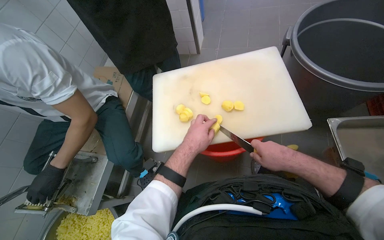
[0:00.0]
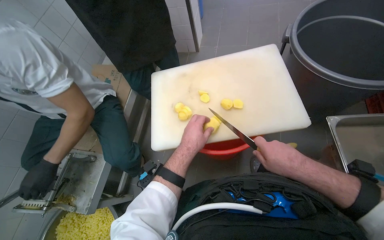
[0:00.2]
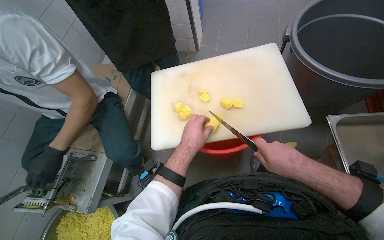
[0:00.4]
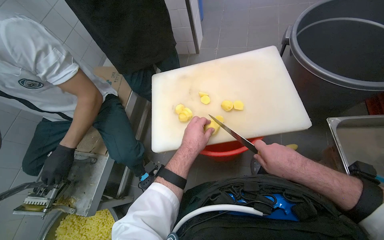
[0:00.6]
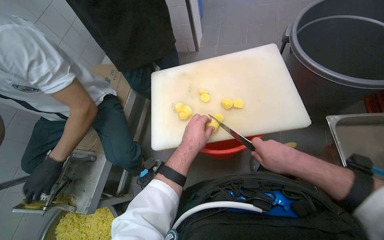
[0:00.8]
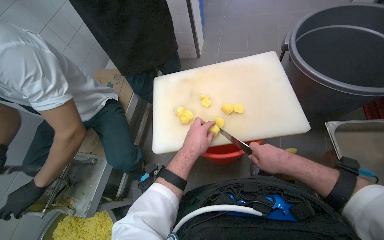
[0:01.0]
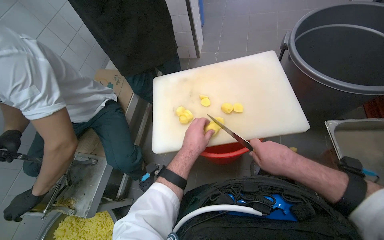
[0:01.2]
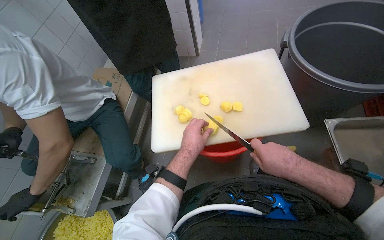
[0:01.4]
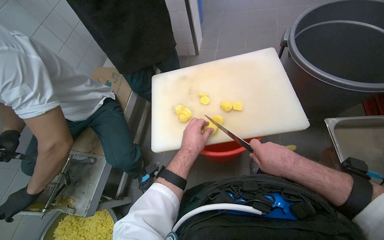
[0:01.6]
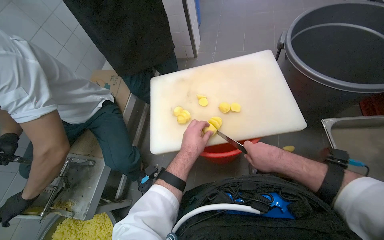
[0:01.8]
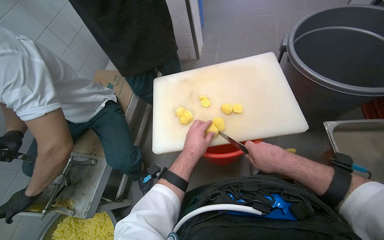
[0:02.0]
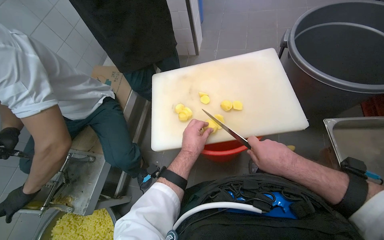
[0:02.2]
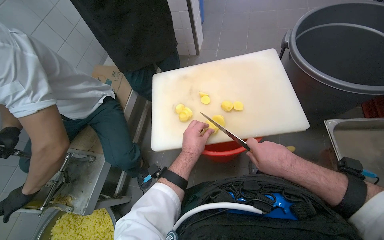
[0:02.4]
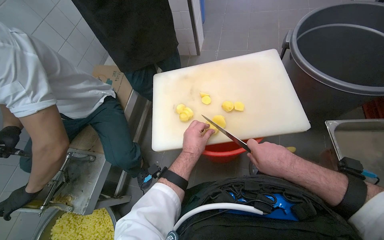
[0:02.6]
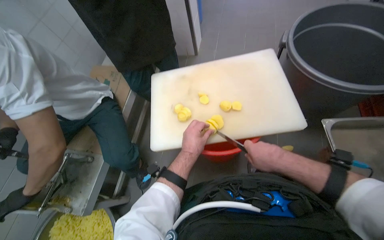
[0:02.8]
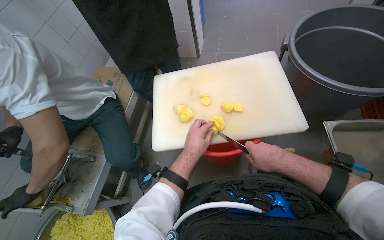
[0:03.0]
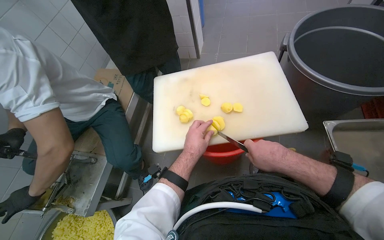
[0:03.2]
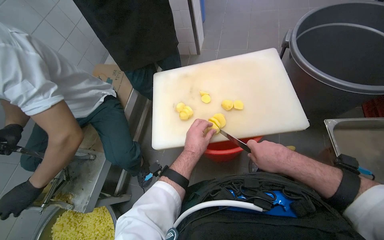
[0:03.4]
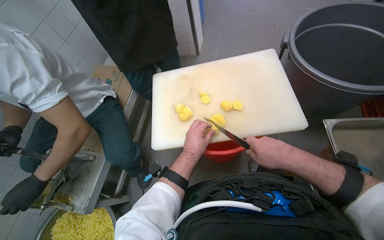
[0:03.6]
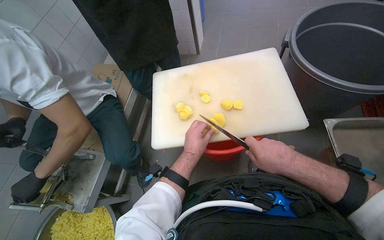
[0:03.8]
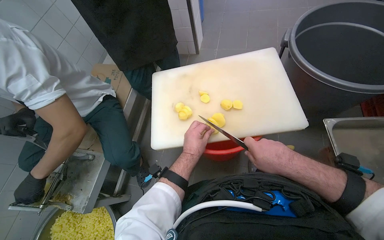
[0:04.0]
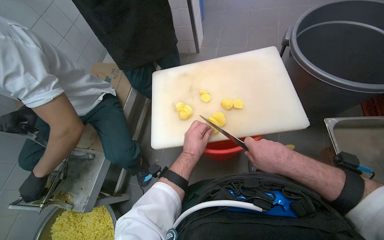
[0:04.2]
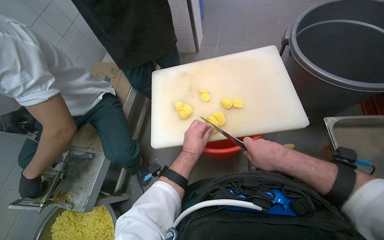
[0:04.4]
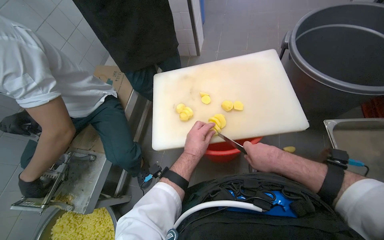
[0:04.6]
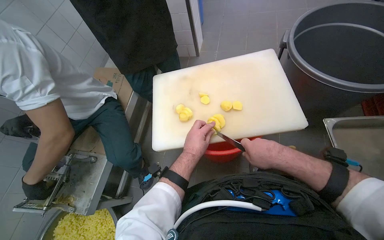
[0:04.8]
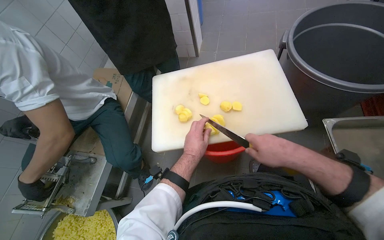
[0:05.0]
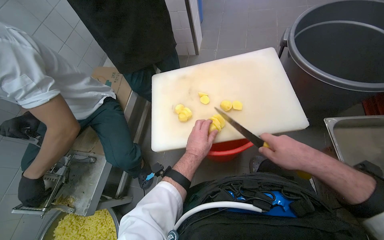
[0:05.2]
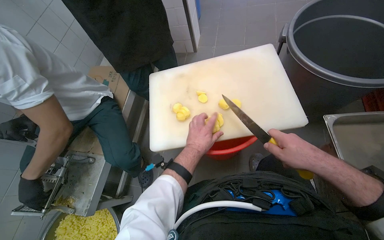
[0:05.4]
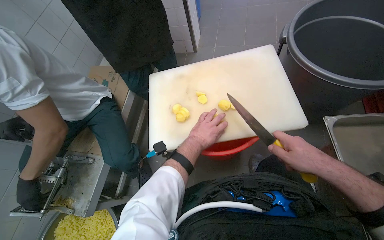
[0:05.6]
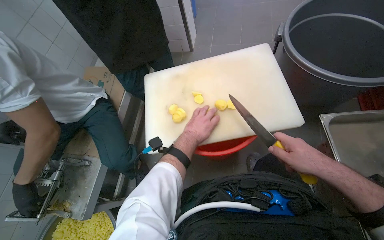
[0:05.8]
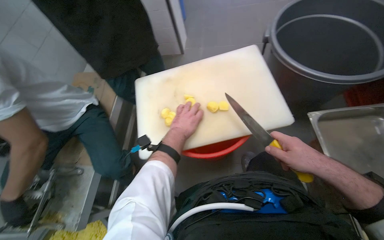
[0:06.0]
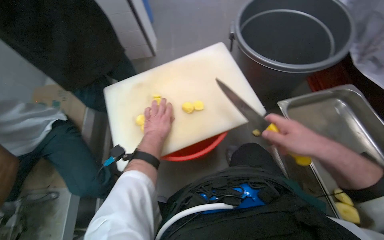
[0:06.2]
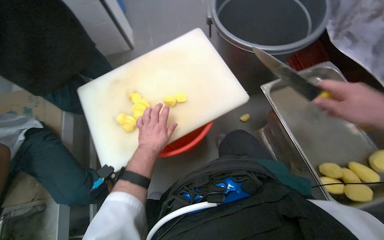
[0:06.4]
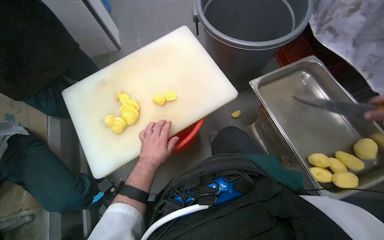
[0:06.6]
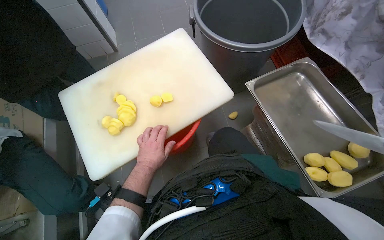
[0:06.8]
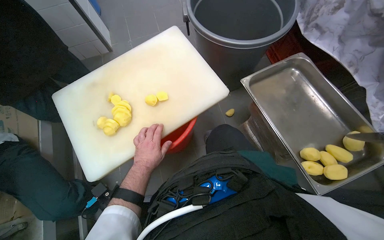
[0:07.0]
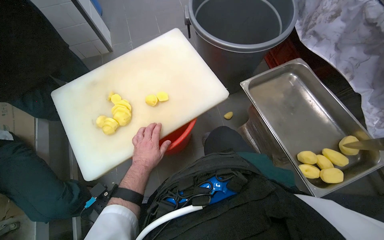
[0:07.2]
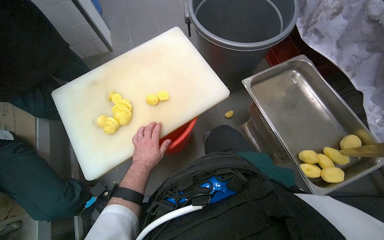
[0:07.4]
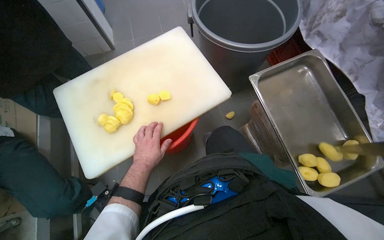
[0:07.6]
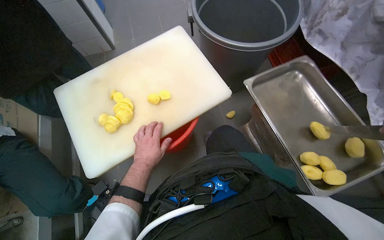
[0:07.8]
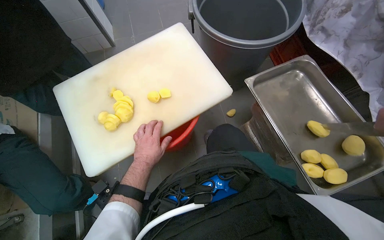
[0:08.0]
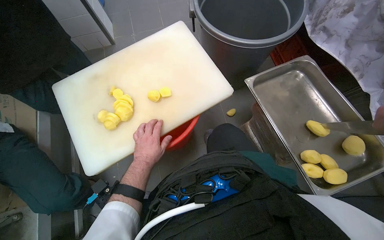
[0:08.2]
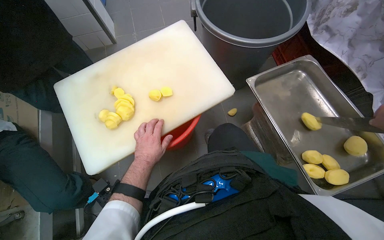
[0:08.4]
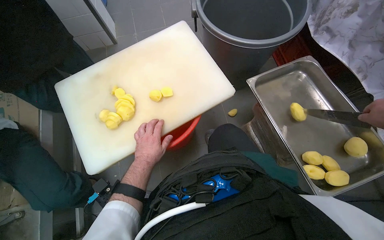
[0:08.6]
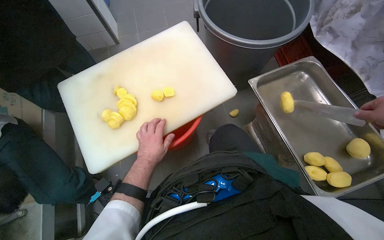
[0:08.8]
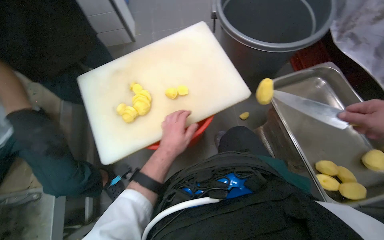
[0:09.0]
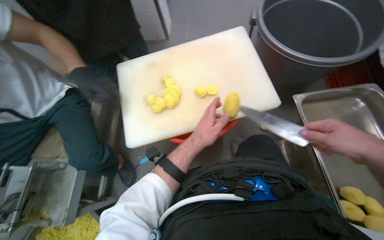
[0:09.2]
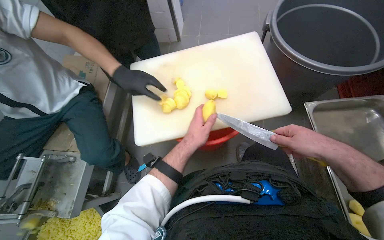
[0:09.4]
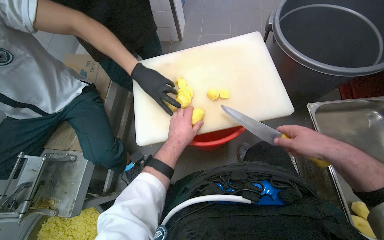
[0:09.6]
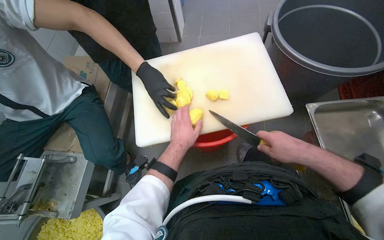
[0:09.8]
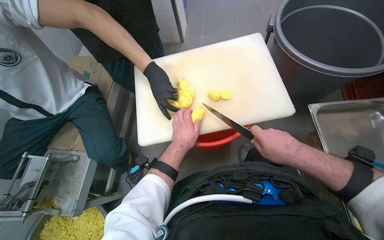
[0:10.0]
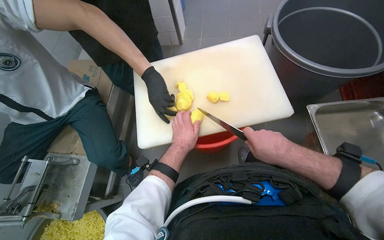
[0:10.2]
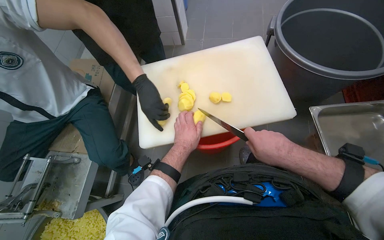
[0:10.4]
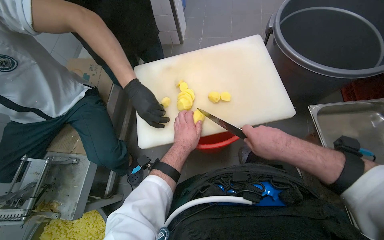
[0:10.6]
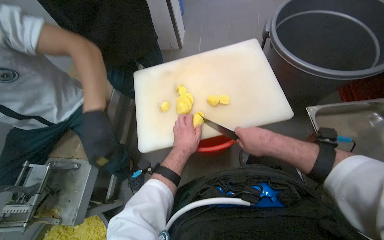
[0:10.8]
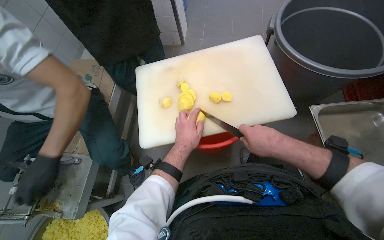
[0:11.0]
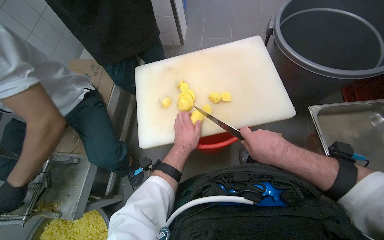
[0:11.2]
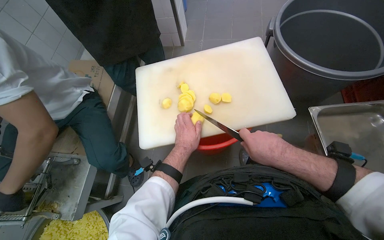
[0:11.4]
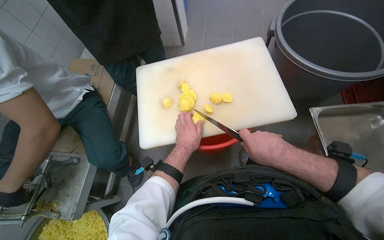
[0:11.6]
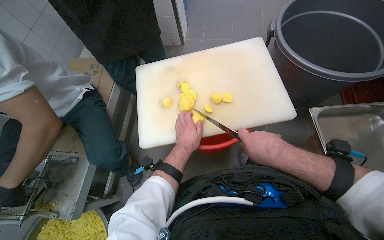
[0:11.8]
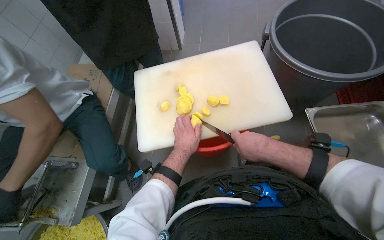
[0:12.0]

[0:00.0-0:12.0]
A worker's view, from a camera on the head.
Job: preparing food.
The whole recording: Slicing potatoes on cutting board. The worker slices peeled potatoes on a white cutting board with a knife.
0:00.0 to 0:04.4: The hands are busy where they are.
0:04.4 to 0:06.0: The right hand goes approximately 10 cm to the right; the left hand shifts some 10 cm up the picture.
0:06.0 to 0:07.6: The head turns to the right by roughly 20 degrees.
0:10.4 to 0:12.0: The hands make small movements and keep their place.

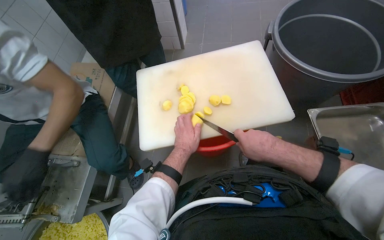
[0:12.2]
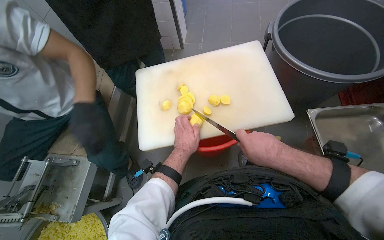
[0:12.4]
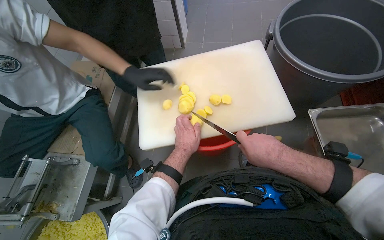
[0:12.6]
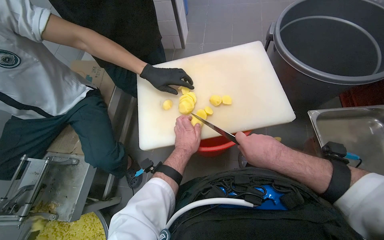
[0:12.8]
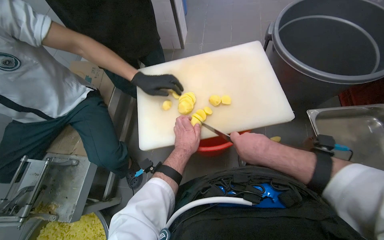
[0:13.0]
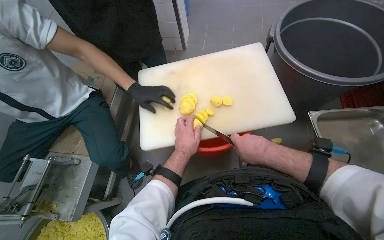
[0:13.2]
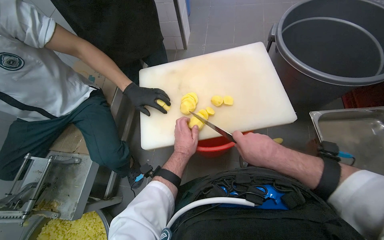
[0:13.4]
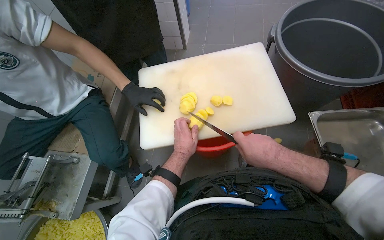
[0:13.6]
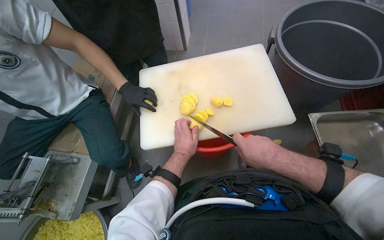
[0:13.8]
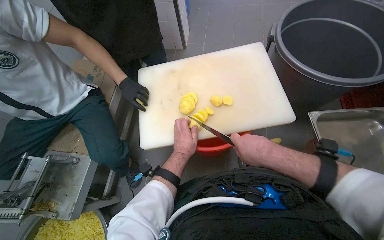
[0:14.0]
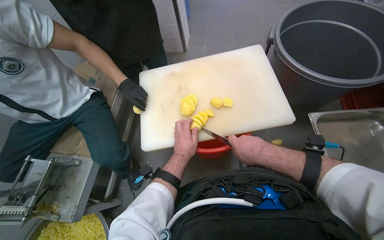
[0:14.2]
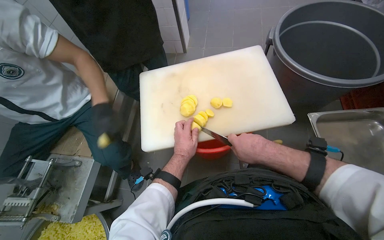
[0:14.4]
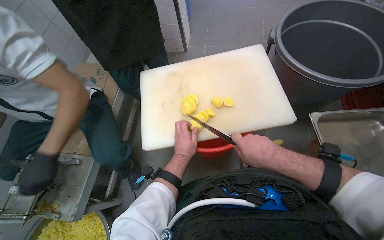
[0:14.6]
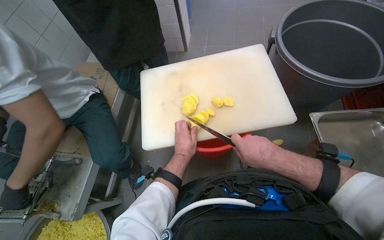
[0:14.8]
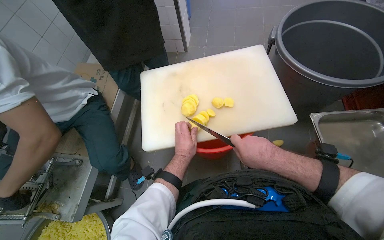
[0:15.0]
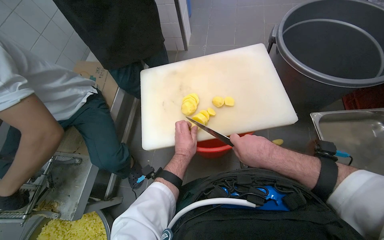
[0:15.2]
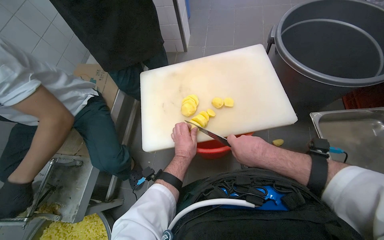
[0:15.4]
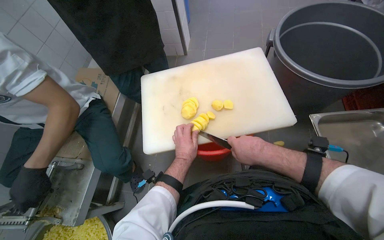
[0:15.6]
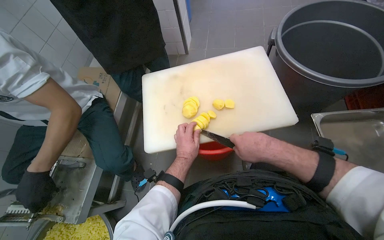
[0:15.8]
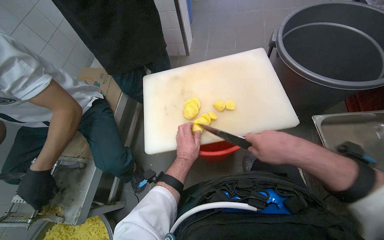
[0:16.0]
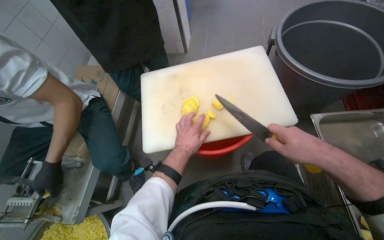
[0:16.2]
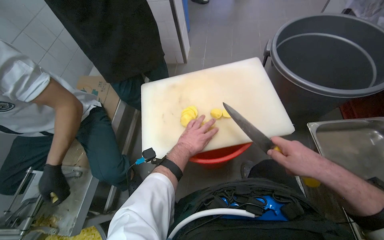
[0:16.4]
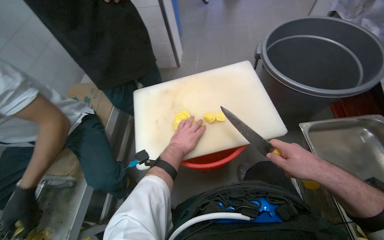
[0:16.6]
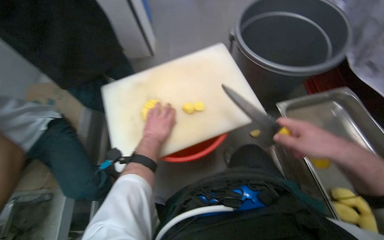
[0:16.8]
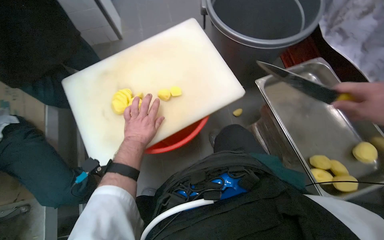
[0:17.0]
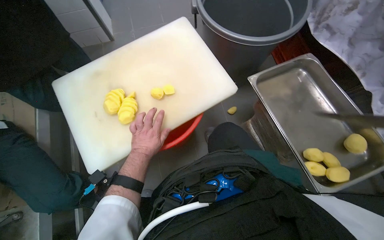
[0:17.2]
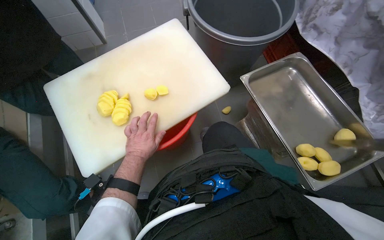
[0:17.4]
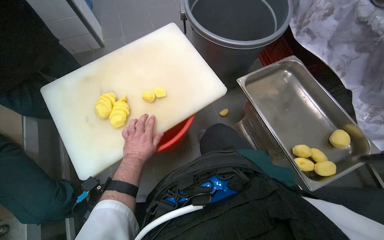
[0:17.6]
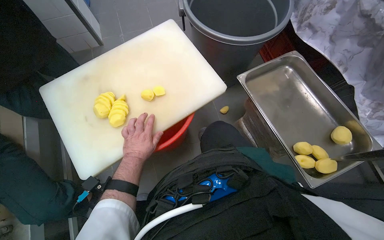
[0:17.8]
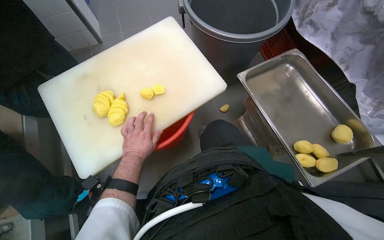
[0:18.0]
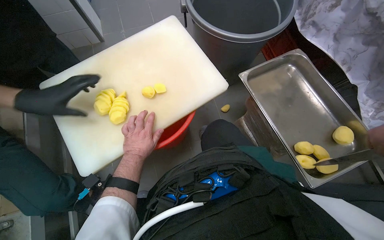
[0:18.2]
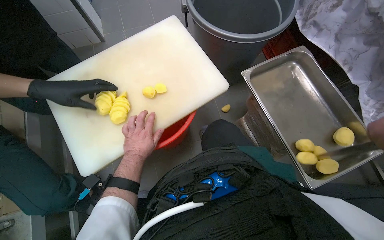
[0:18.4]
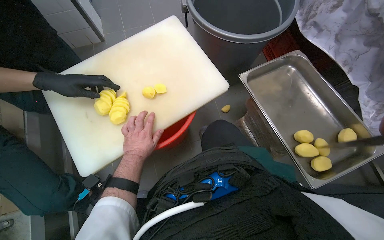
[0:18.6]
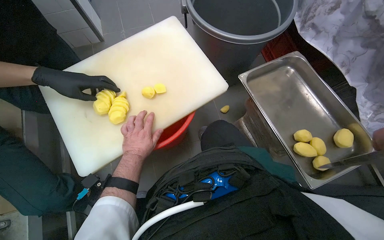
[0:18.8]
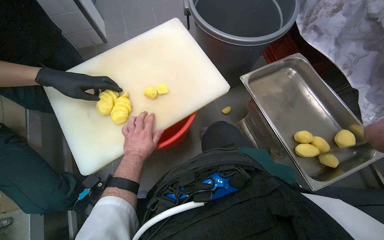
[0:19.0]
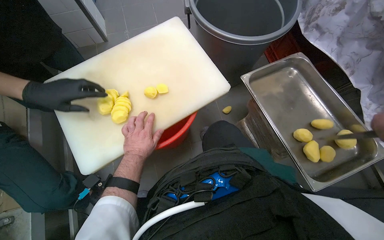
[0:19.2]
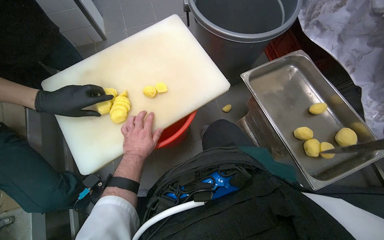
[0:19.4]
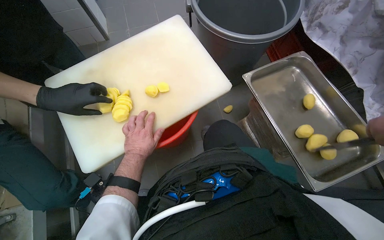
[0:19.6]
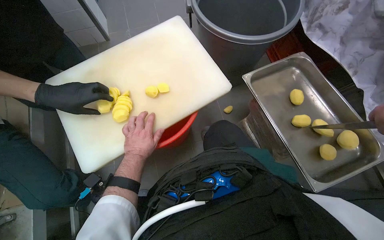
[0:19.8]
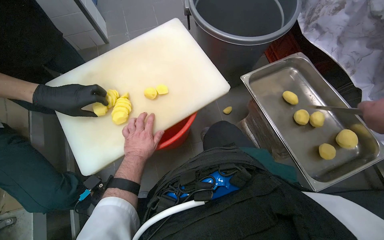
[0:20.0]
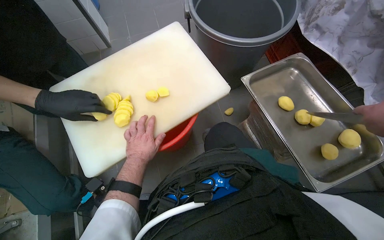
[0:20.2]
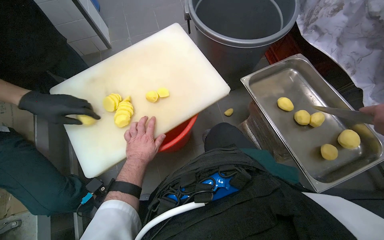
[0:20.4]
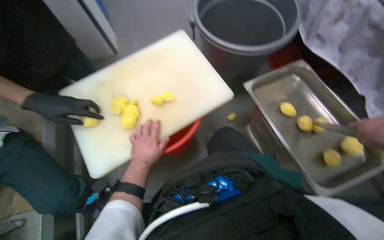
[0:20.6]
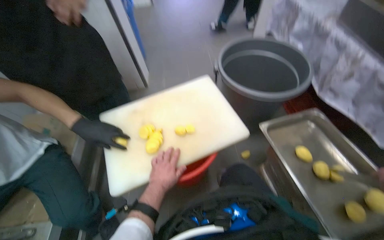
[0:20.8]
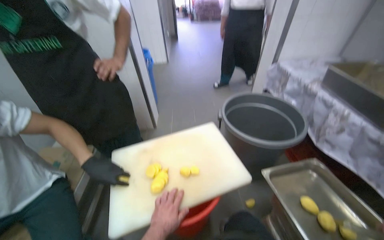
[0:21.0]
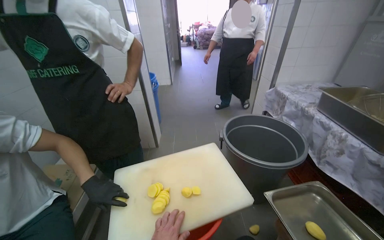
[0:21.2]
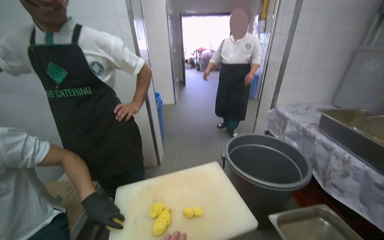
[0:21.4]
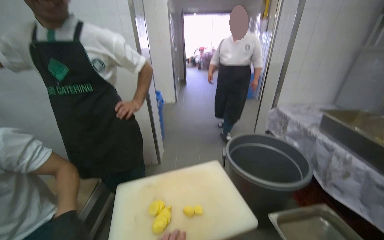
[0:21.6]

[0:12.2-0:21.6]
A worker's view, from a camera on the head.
Job: preparing food.
The whole recording: Slicing potatoes on cutting board. The worker slices peeled potatoes on a white cutting board with a knife.
0:12.2 to 0:15.4: The hands are busy where they are.
0:15.4 to 0:17.0: The head turns to the right by roughly 20 degrees.
0:20.0 to 0:21.6: The view tips upward by about 45 degrees.
